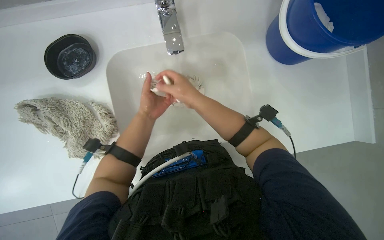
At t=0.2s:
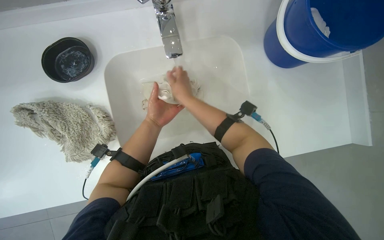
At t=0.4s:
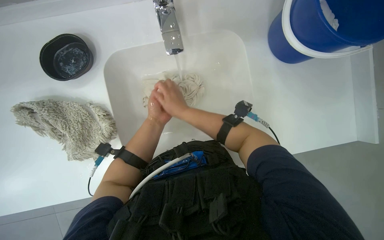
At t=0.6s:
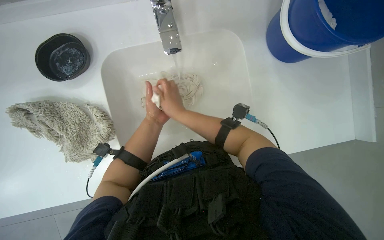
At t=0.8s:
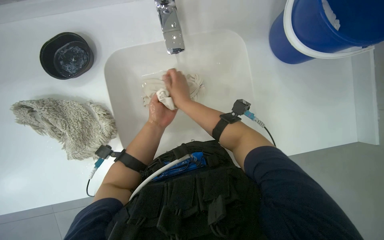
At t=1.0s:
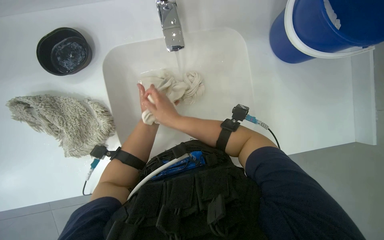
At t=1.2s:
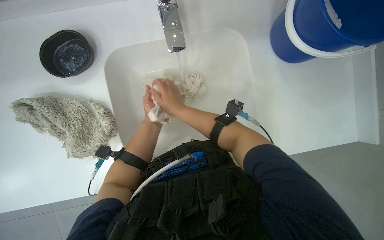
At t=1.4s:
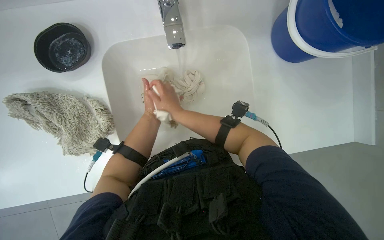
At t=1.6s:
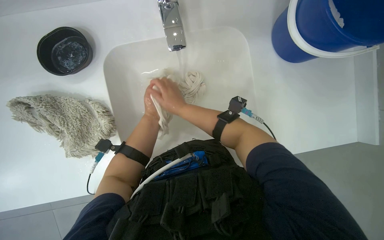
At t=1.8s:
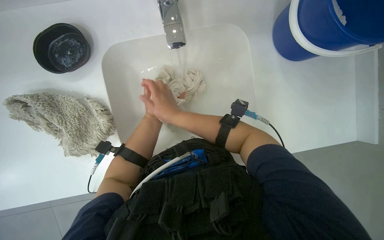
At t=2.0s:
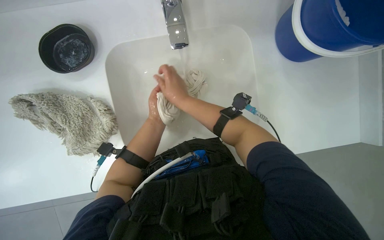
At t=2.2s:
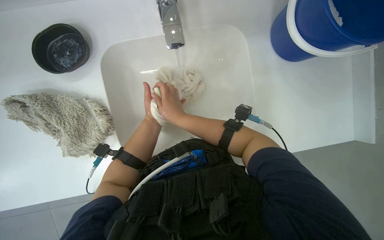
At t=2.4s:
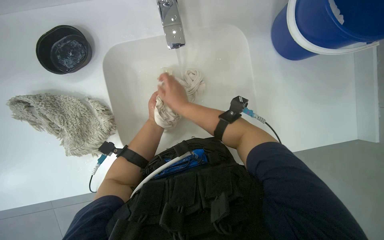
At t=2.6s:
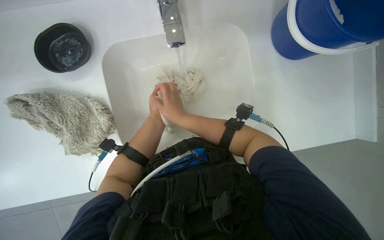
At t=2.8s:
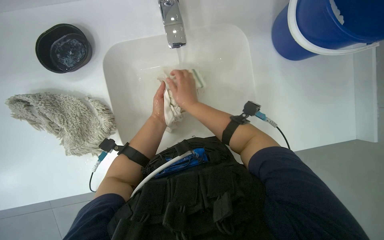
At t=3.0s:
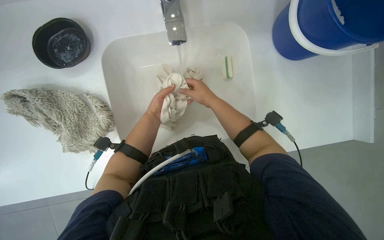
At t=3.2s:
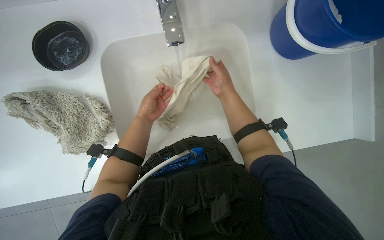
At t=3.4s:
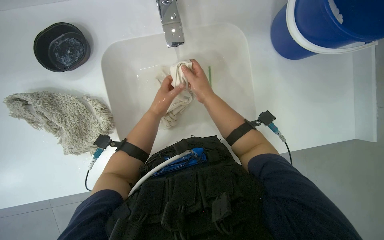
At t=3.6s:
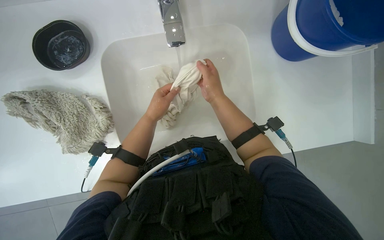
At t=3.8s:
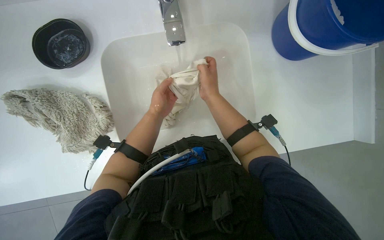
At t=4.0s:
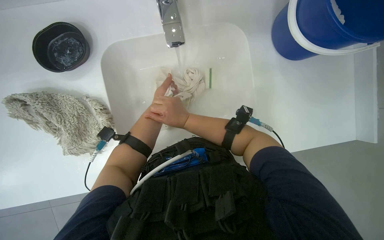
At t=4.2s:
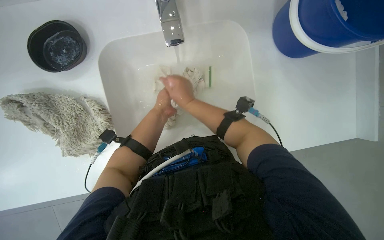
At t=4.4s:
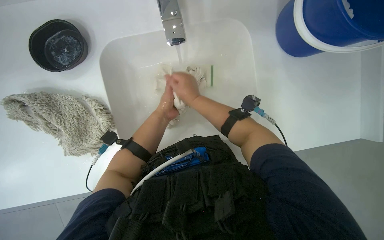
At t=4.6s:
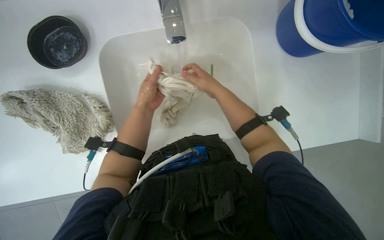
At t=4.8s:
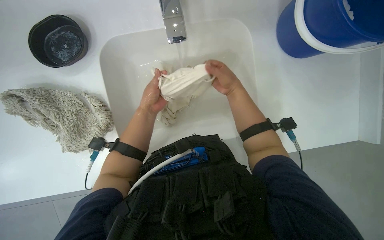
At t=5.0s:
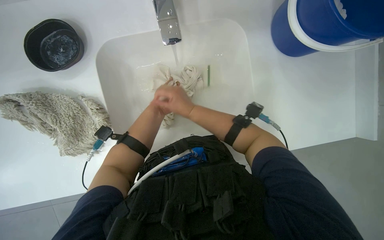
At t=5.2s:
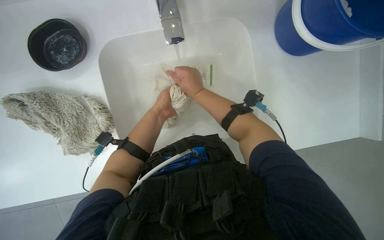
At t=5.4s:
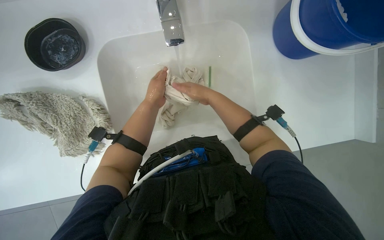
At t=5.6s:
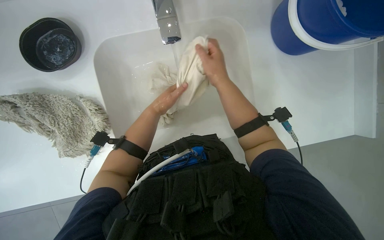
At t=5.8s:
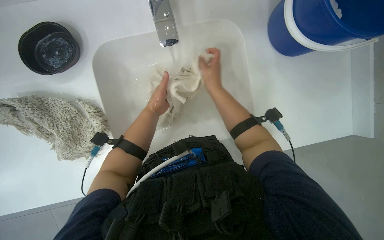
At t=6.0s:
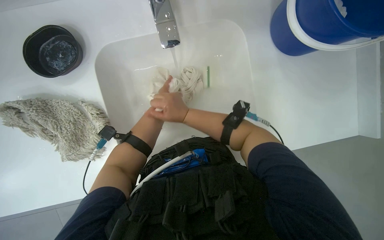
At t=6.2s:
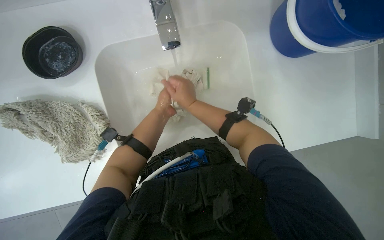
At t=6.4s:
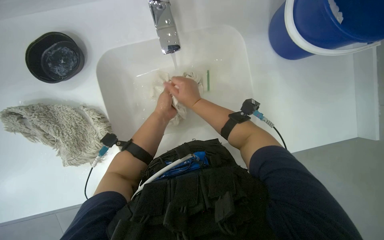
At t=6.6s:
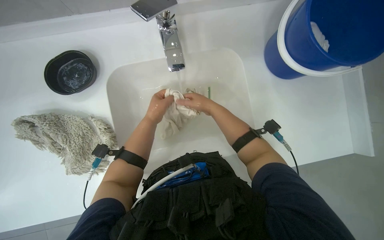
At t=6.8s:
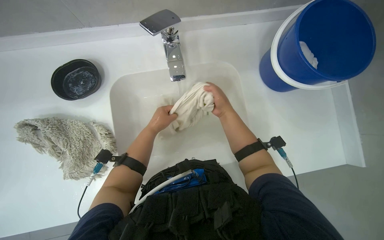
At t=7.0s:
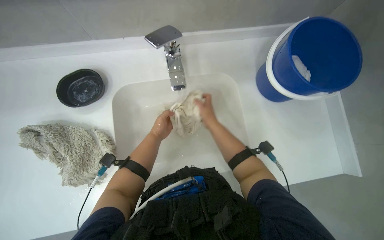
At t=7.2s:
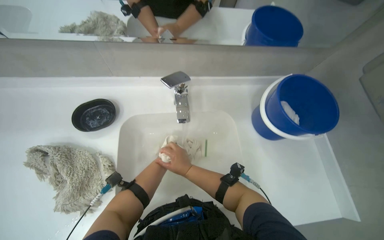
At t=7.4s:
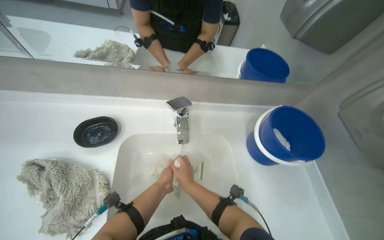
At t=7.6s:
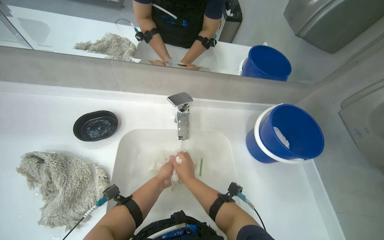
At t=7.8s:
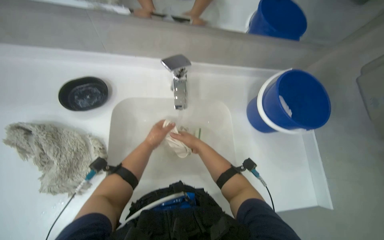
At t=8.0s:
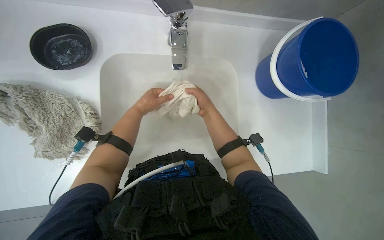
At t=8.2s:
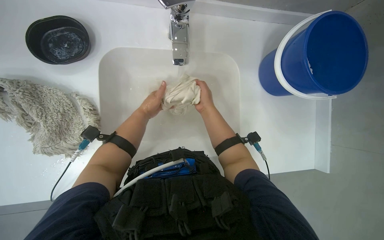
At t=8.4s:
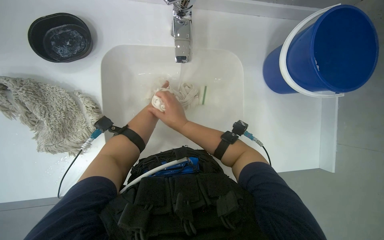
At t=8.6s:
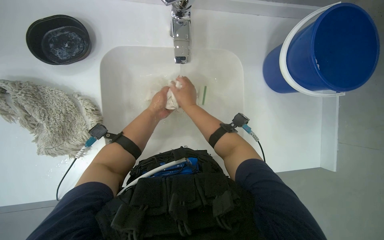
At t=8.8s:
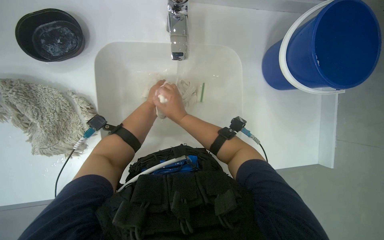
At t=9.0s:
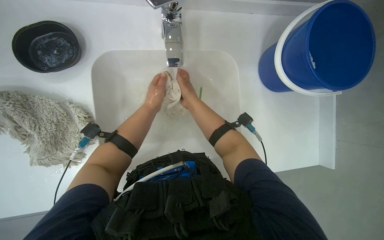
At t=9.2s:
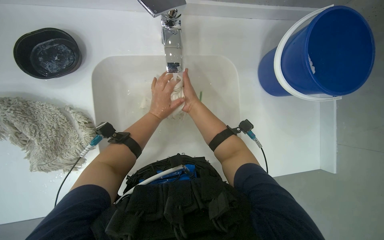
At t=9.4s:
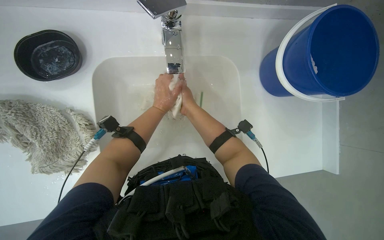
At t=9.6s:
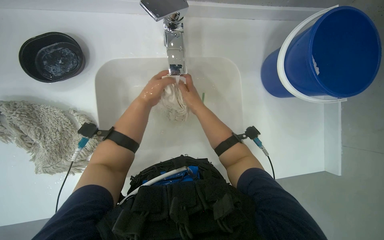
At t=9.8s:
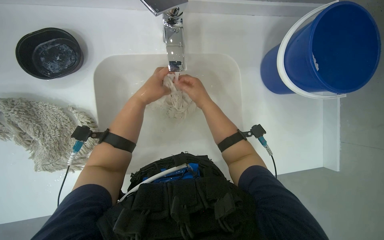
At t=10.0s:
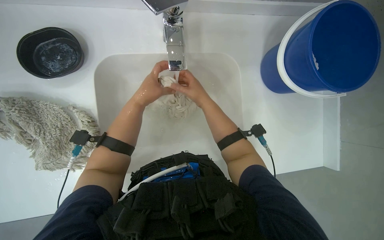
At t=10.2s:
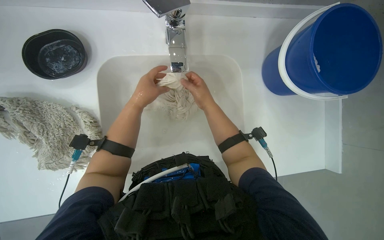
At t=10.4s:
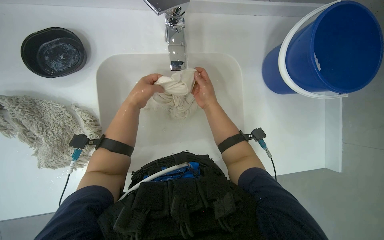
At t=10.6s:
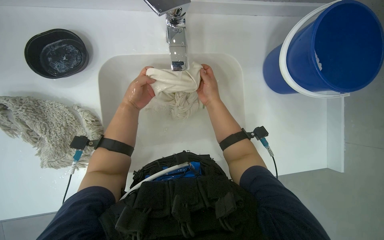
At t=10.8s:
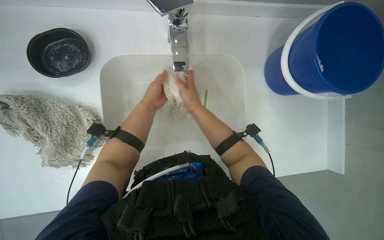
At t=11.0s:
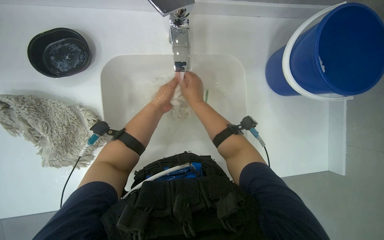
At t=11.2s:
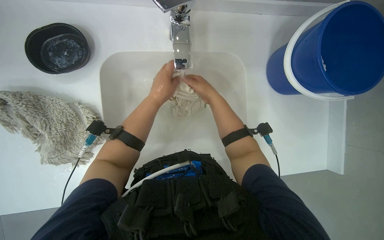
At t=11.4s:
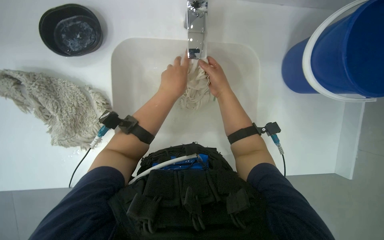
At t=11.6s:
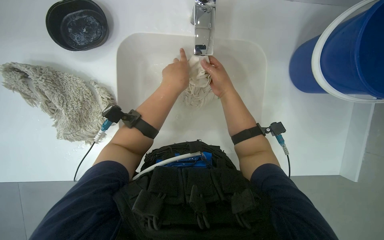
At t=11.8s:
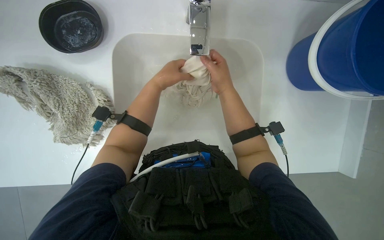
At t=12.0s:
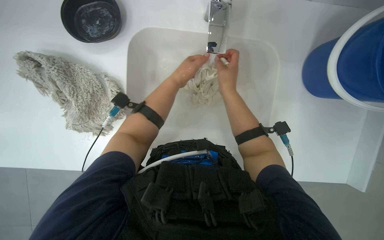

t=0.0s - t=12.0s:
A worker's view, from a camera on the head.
Job: preparing cleaning supplies.
The whole recording: Washing cleaning cloths and sponges. The worker washes a yellow sponge and a white cloth under the running water in the sink.
t=0.0s - t=1.6s: The left hand moves farther from the camera, some 10 cm.
t=4.4s - t=6.0s: The right hand swings left and right, some 15 cm each way, with 3 reversals.
t=6.0s - t=7.6s: The view tilts approximately 35 degrees upward.
t=7.6s - t=9.0s: The view tips downward by approximately 30 degrees.
t=9.0s - t=10.4s: The left hand goes farther from the camera and returns, some 10 cm each way.

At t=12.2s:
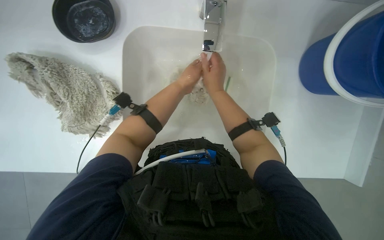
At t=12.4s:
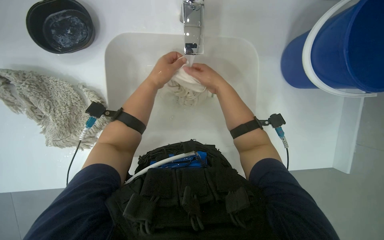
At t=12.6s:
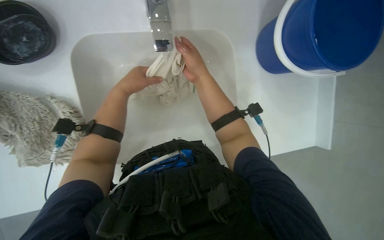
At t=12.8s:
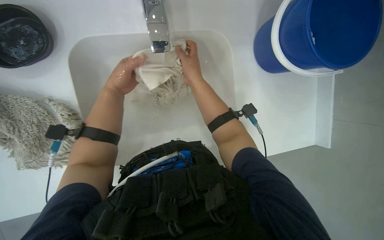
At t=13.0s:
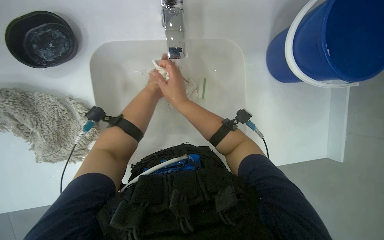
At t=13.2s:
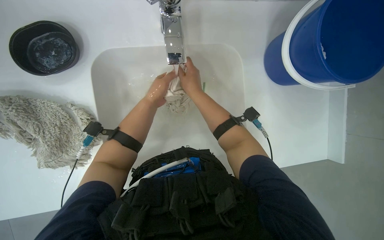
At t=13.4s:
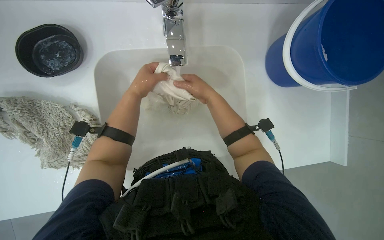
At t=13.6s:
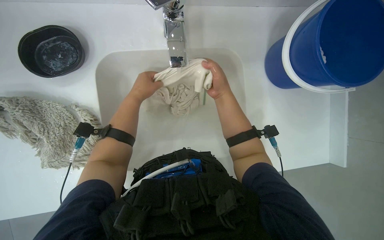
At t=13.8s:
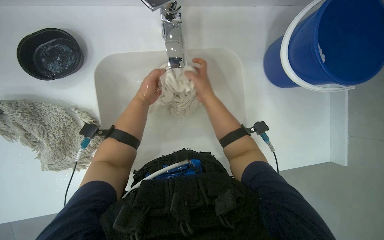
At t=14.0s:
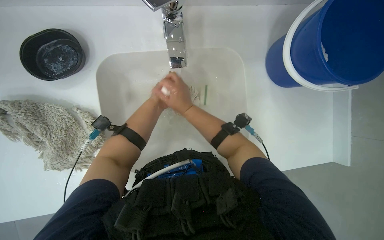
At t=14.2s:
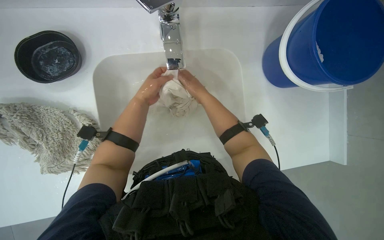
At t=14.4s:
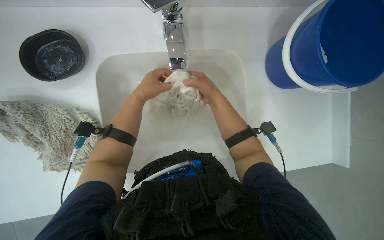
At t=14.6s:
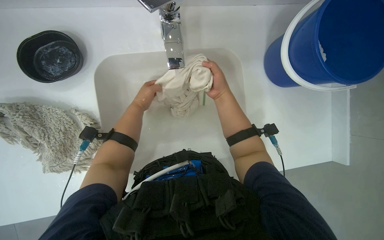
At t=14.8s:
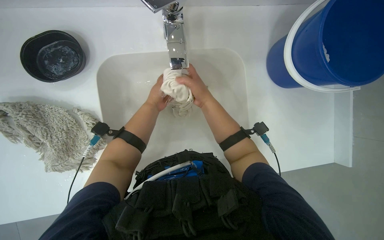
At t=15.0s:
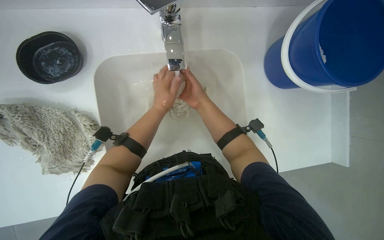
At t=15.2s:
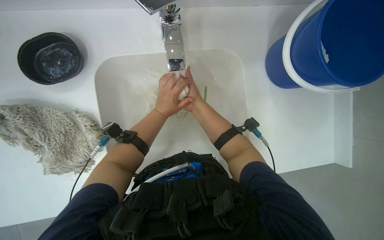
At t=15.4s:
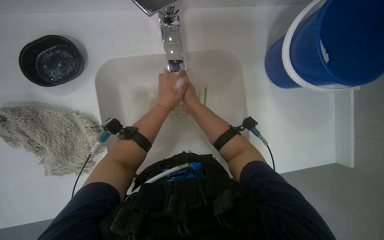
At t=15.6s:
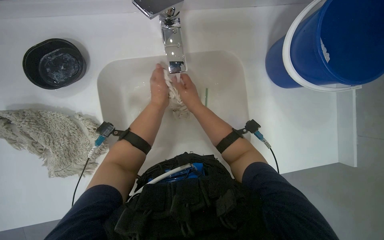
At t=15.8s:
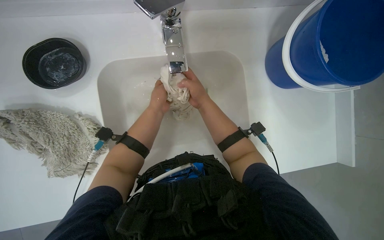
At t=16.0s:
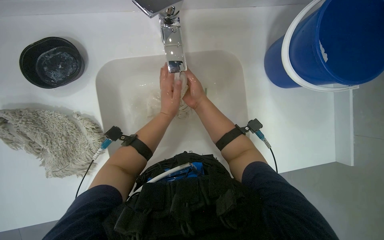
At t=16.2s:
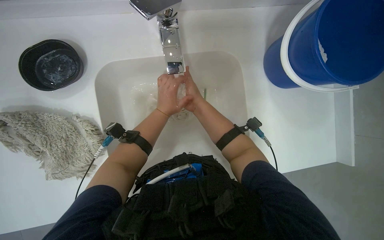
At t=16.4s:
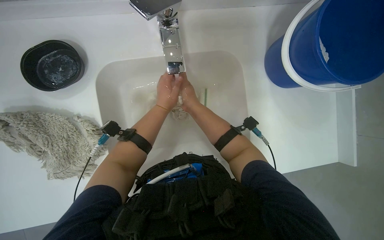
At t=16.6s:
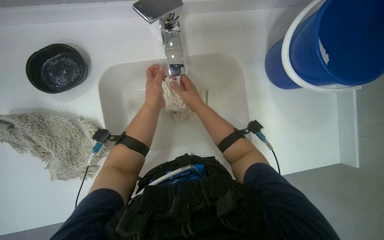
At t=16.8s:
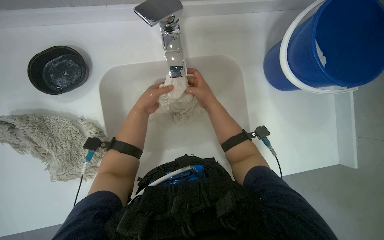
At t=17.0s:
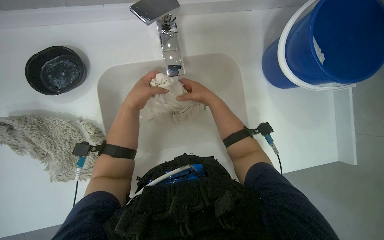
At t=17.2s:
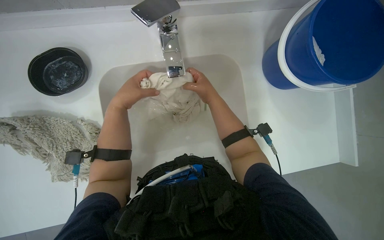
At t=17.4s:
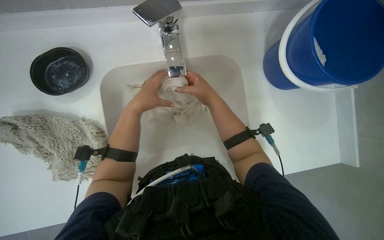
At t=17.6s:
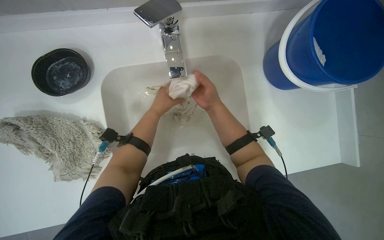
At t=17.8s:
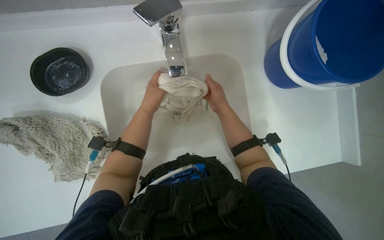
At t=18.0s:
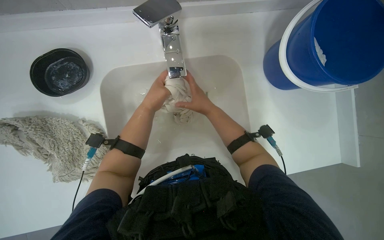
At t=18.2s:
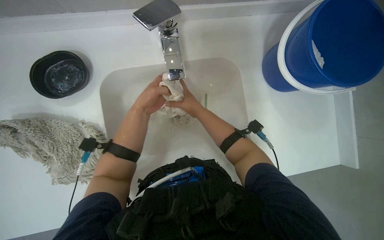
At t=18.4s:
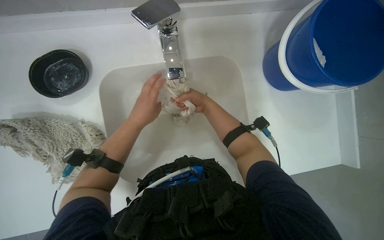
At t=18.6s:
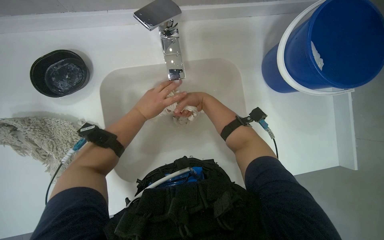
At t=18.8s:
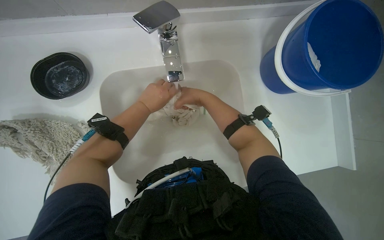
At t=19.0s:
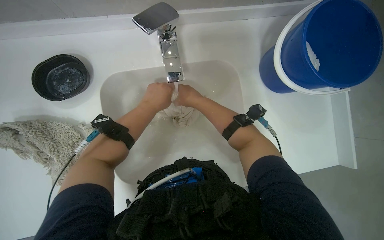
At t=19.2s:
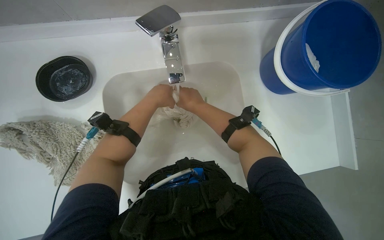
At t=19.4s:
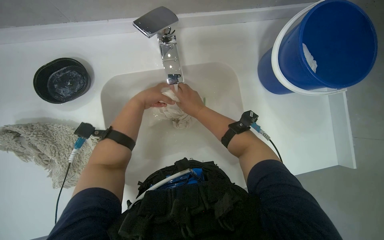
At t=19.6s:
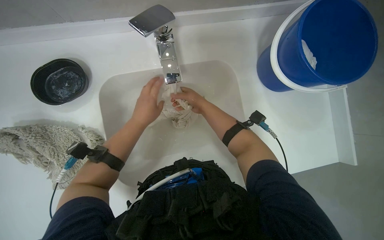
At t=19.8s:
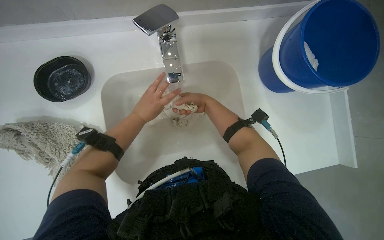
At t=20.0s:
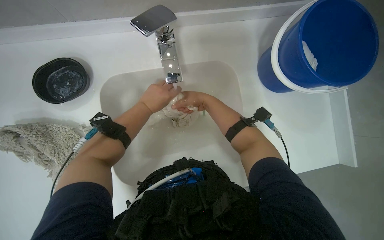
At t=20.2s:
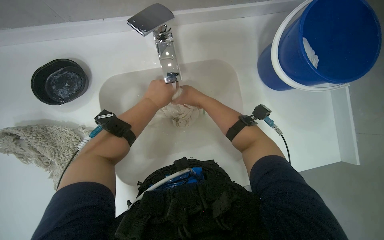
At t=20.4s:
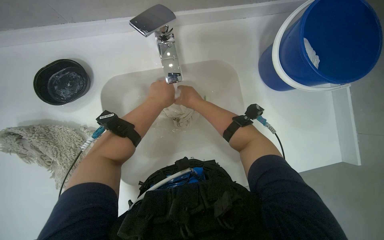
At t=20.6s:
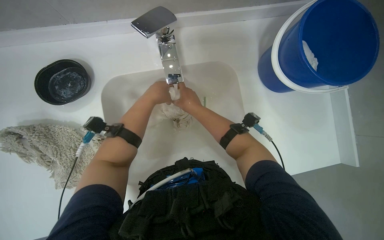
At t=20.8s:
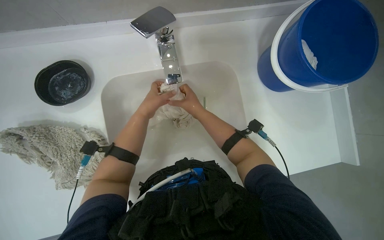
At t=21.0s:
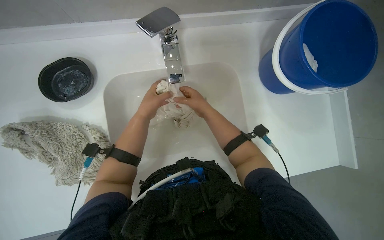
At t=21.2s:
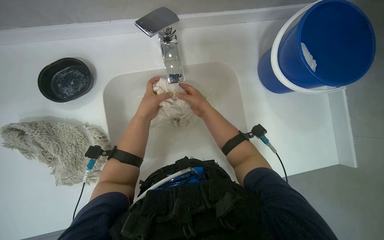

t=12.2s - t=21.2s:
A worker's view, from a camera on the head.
Job: preparing cleaning supplies.
The whole recording: Washing cleaning cloths and sponges. The worker washes a yellow sponge and a white cloth under the running water in the sink.
t=13.8s - t=15.2s: The right hand goes left and right, approximately 10 cm each way, reversing 2 times.
t=16.6s - t=21.2s: The hands make small movements and keep their place.
